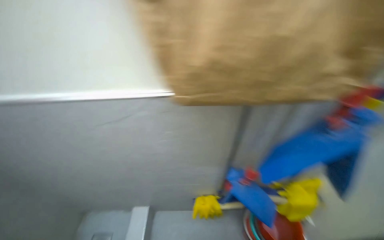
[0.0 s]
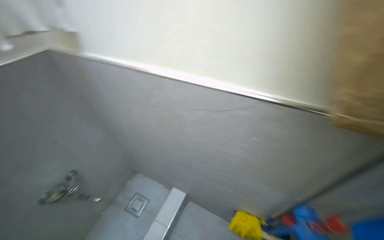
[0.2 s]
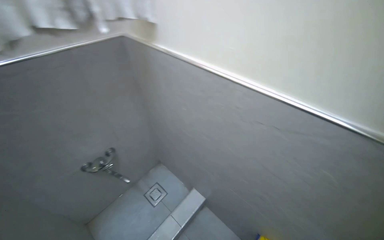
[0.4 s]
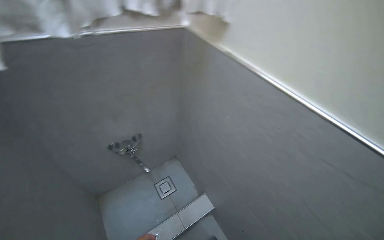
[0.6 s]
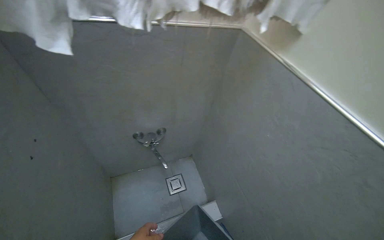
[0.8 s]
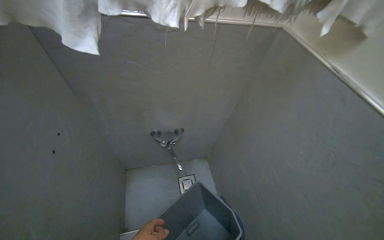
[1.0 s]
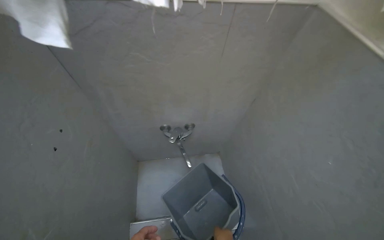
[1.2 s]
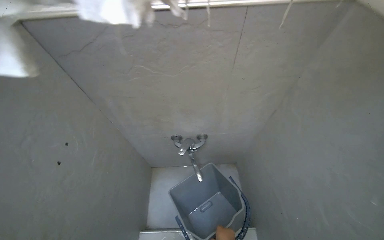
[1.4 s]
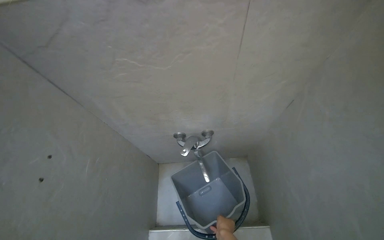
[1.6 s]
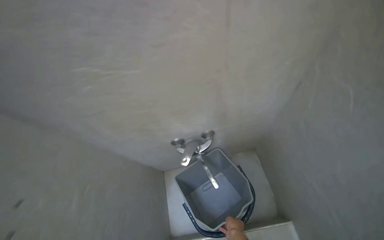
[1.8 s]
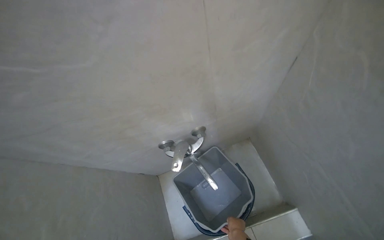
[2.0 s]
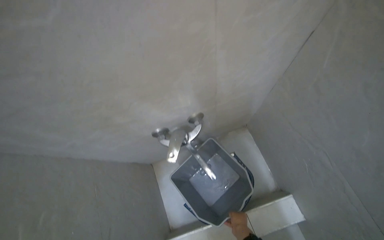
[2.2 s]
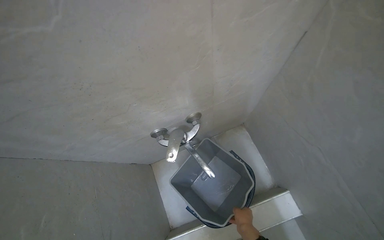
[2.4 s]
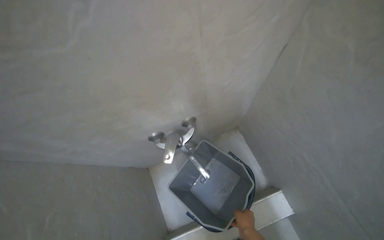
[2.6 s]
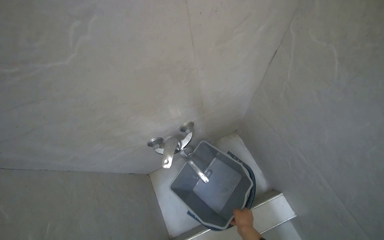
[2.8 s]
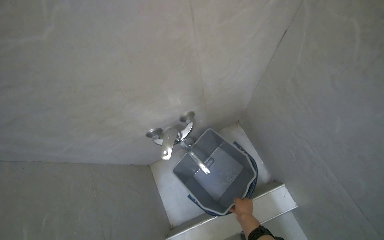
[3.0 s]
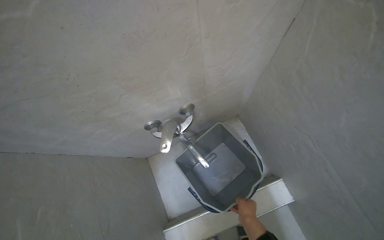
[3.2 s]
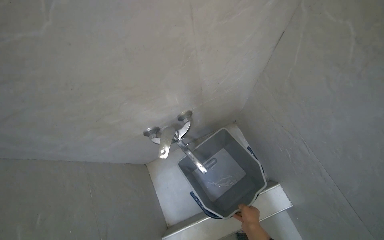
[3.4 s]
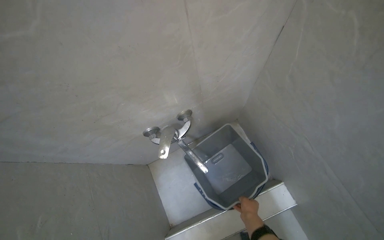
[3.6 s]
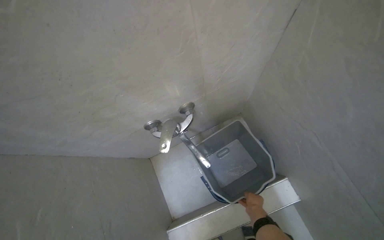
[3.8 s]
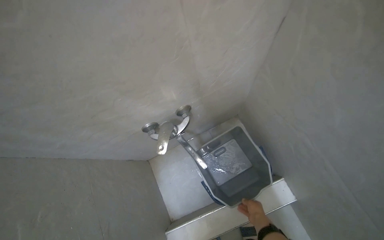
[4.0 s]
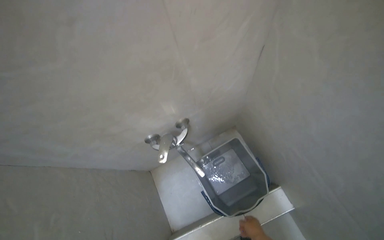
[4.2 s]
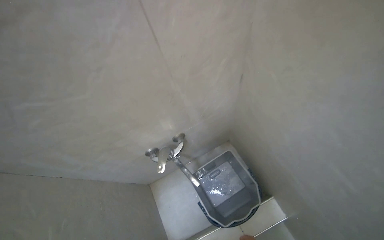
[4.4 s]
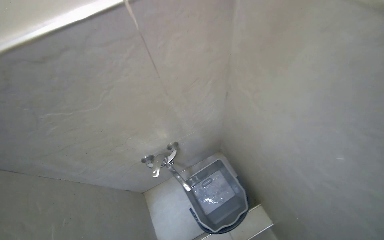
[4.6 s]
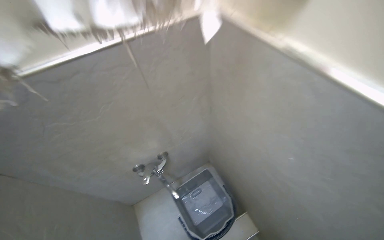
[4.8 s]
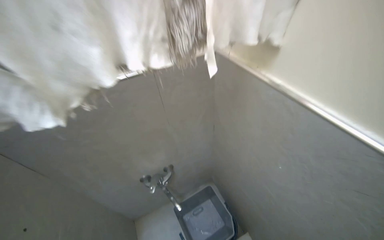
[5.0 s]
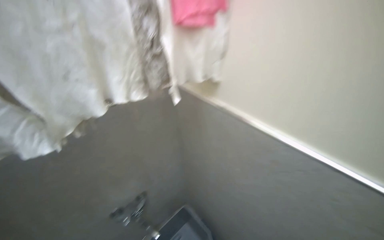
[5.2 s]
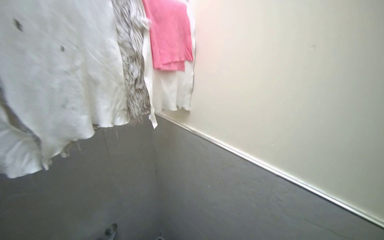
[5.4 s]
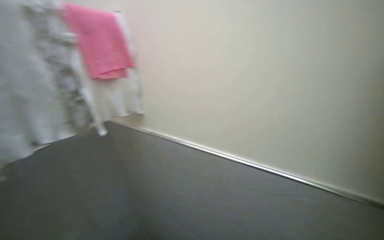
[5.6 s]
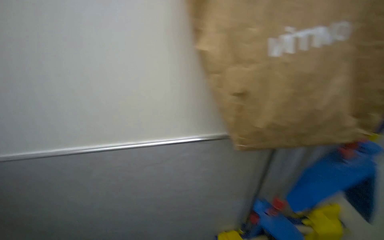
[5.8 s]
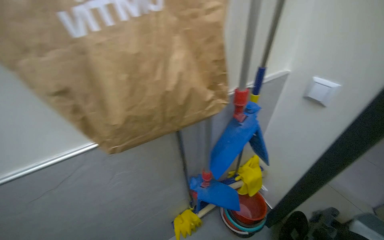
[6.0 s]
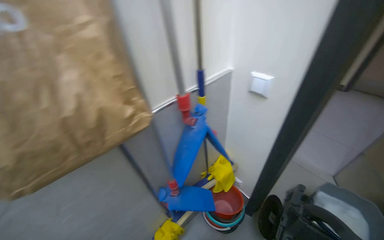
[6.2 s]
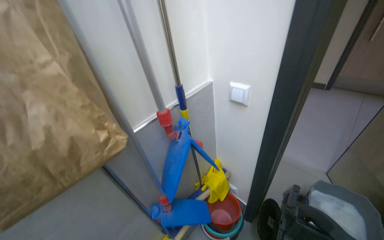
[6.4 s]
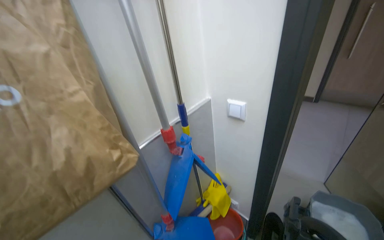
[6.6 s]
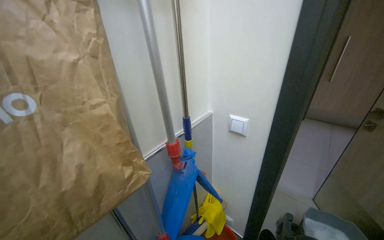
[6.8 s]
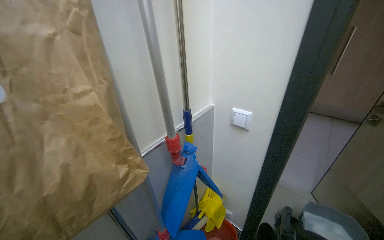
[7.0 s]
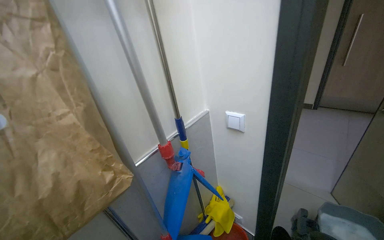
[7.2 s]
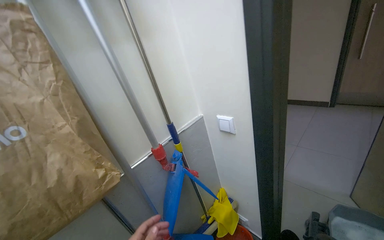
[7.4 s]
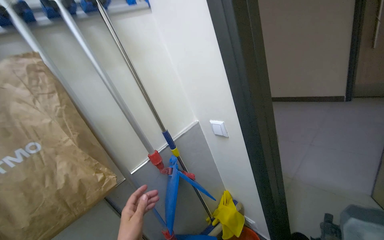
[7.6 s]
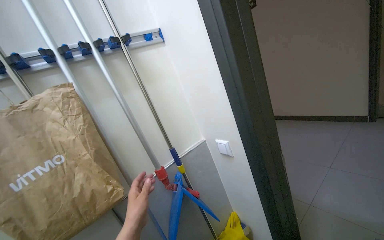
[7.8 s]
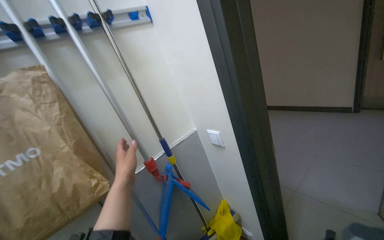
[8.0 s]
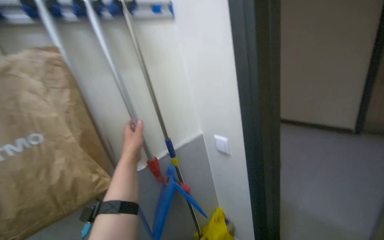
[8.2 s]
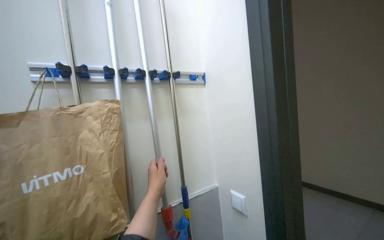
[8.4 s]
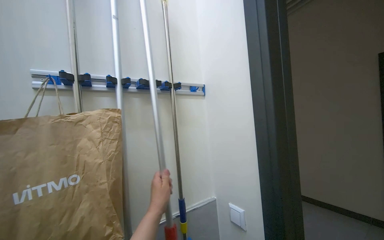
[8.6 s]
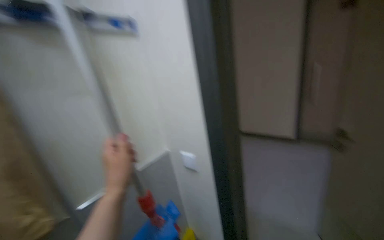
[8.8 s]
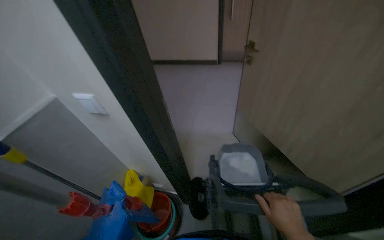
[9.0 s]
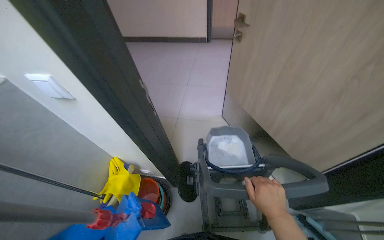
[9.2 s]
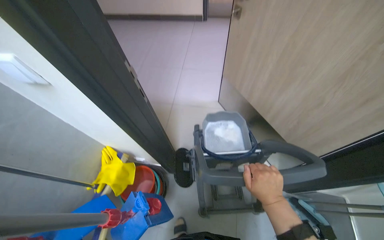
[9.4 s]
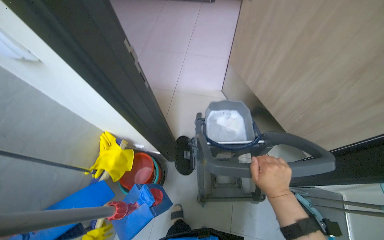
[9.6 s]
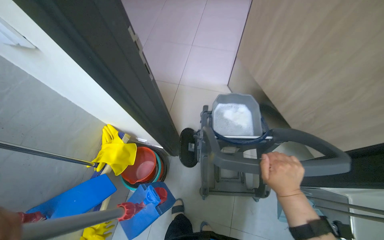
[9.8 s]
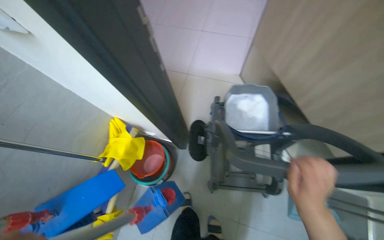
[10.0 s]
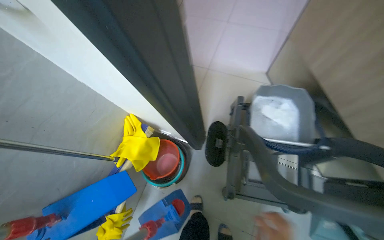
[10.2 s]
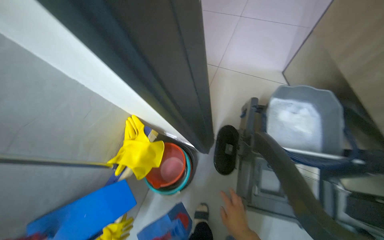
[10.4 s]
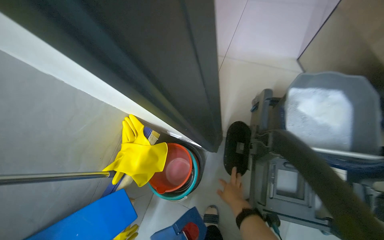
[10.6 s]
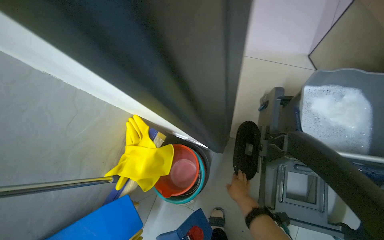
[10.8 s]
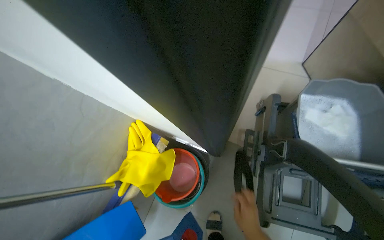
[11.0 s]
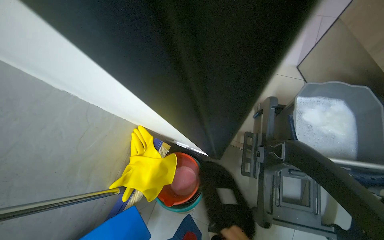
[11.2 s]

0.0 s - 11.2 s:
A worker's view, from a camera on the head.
Job: preparing cleaning supplies.
The whole recording: Assembling cleaning cart and supplies. The worker assembles a cleaning cart, adding cloths, liquids, water, and various cleaning tools.
0.0 s - 1.6 s: The head travels approximately 70 cm. The wearer looks some 90 degrees further to the left.
3.2 s - 4.8 s: The view tips upward by approximately 20 degrees.
4.8 s - 6.4 s: The wearer moves roughly 80 cm. The head turns to the right by about 110 degrees. The wearer looks roughly 20 degrees further upward.
6.4 s - 8.0 s: The view tips upward by roughly 15 degrees.
8.0 s - 9.6 s: The camera is aimed about 50 degrees further to the right. The wearer looks about 35 degrees further downward.
9.6 s - 11.2 s: The camera is carried approximately 40 cm.

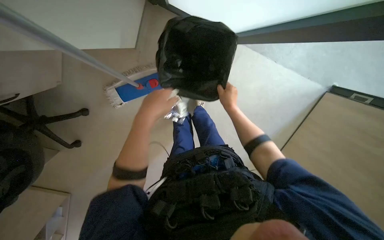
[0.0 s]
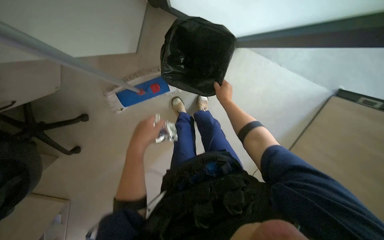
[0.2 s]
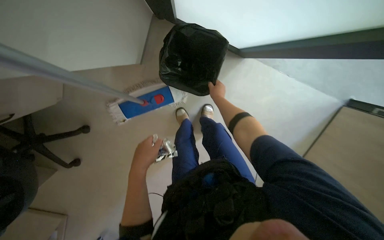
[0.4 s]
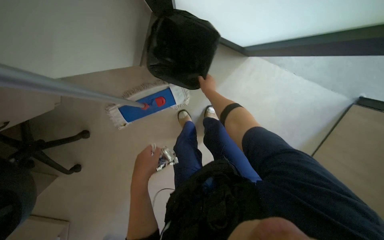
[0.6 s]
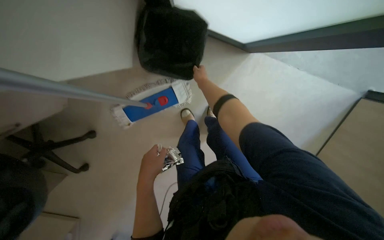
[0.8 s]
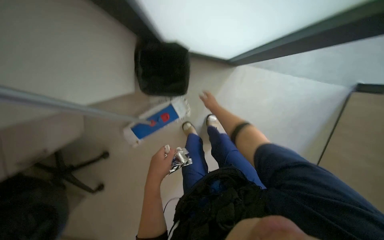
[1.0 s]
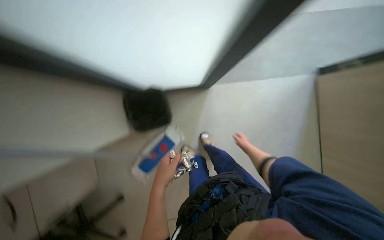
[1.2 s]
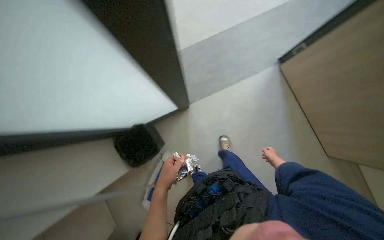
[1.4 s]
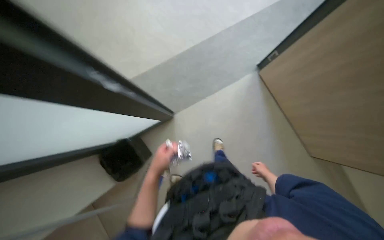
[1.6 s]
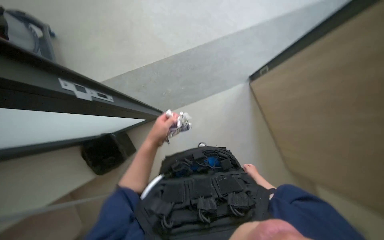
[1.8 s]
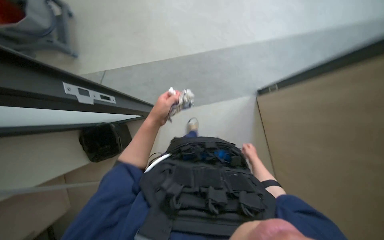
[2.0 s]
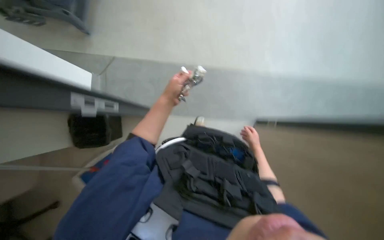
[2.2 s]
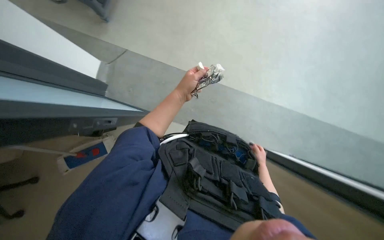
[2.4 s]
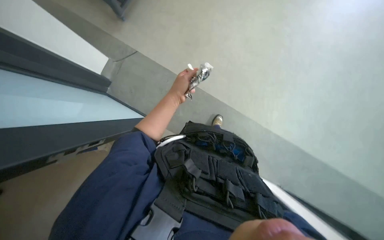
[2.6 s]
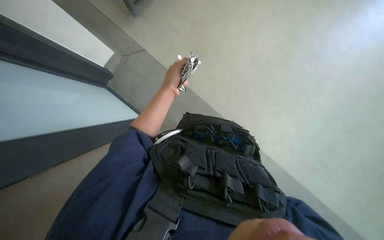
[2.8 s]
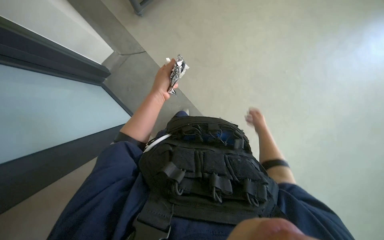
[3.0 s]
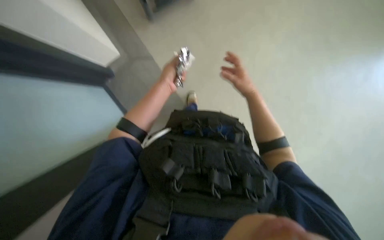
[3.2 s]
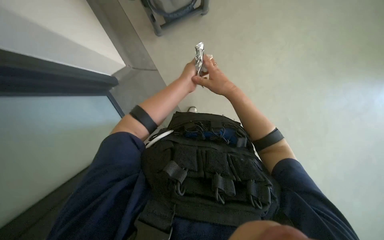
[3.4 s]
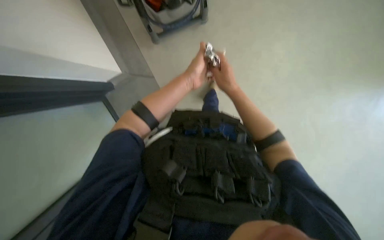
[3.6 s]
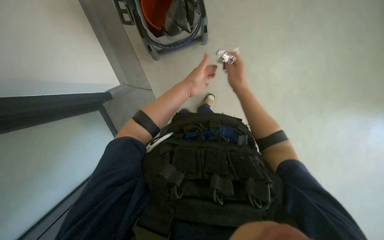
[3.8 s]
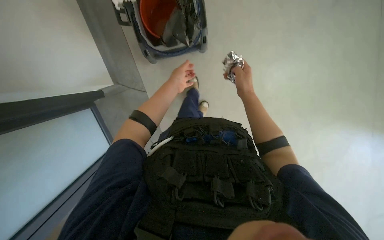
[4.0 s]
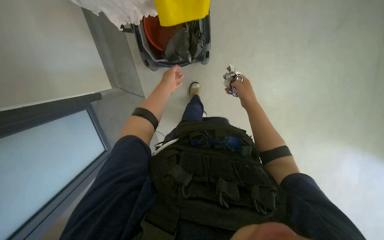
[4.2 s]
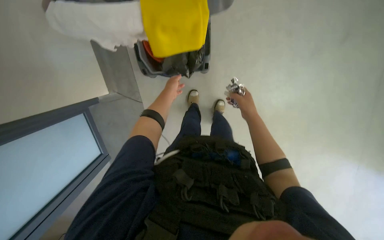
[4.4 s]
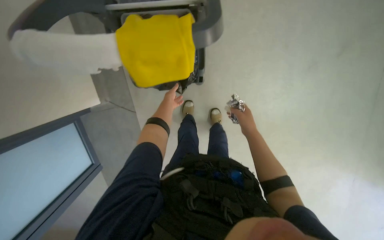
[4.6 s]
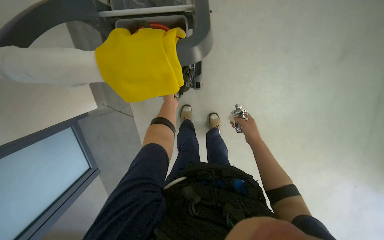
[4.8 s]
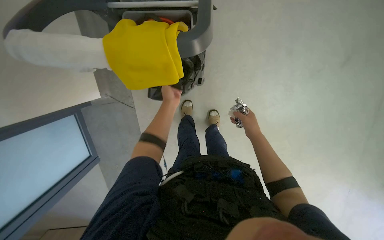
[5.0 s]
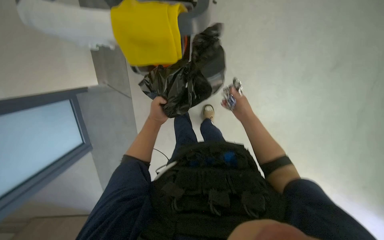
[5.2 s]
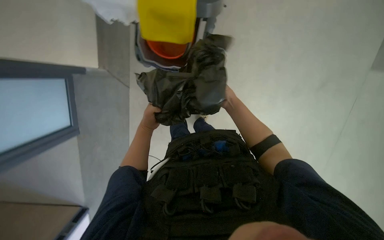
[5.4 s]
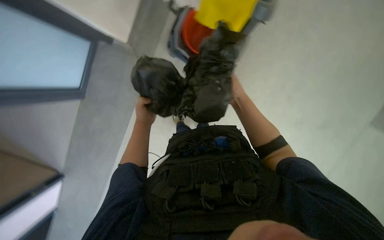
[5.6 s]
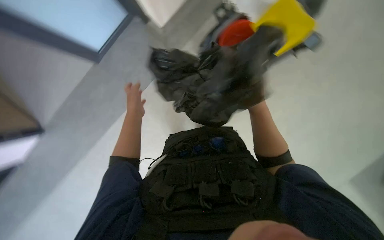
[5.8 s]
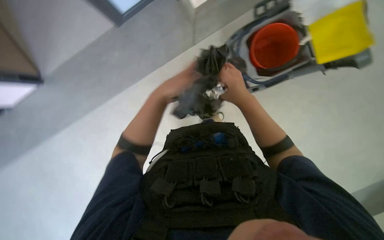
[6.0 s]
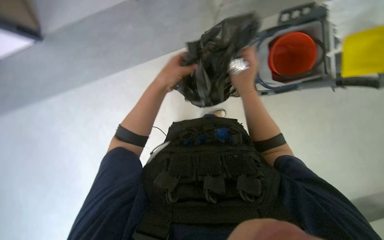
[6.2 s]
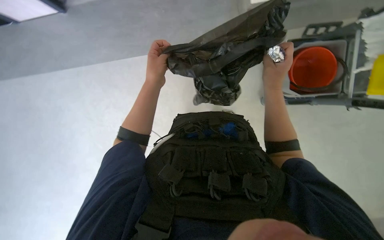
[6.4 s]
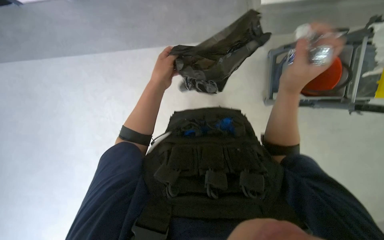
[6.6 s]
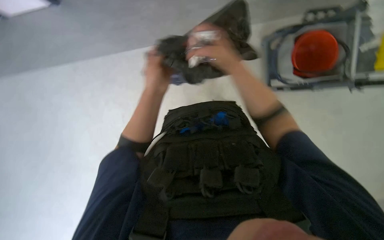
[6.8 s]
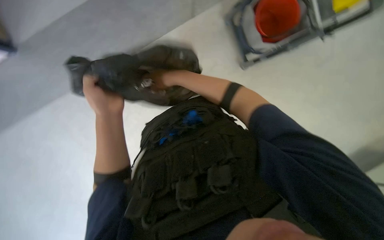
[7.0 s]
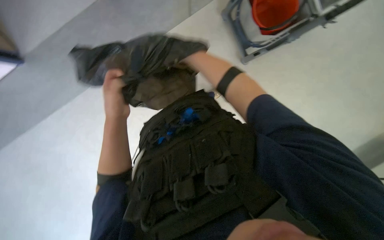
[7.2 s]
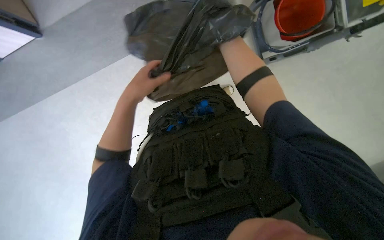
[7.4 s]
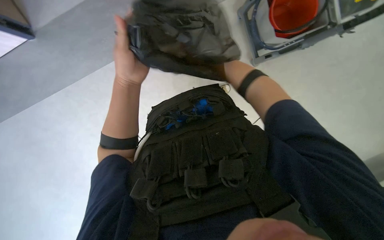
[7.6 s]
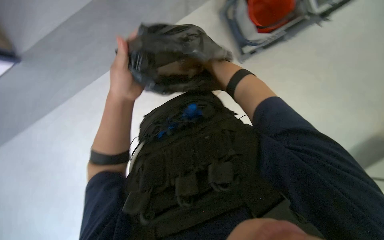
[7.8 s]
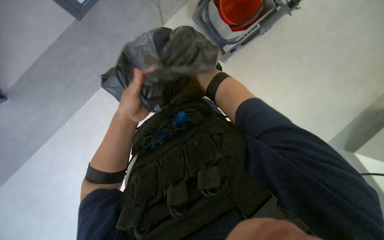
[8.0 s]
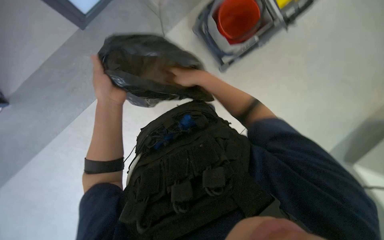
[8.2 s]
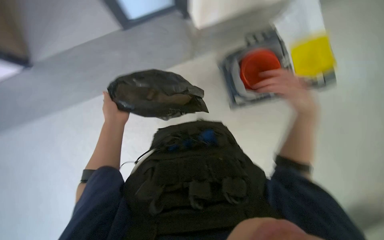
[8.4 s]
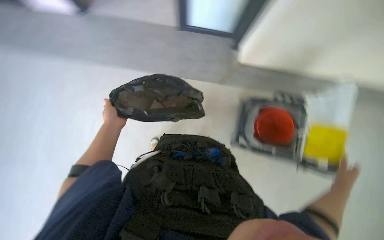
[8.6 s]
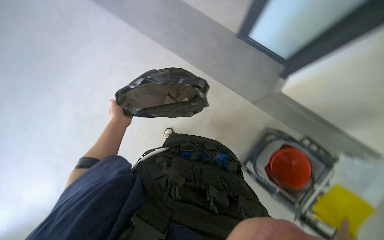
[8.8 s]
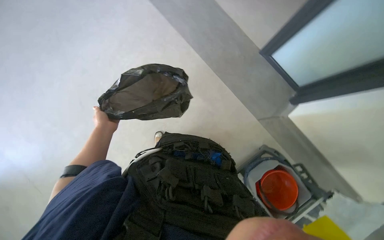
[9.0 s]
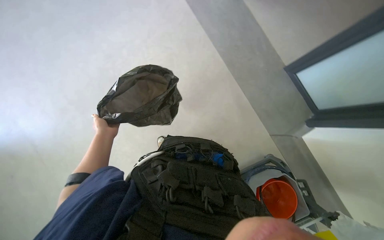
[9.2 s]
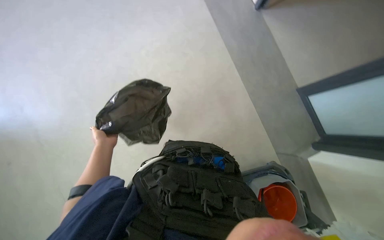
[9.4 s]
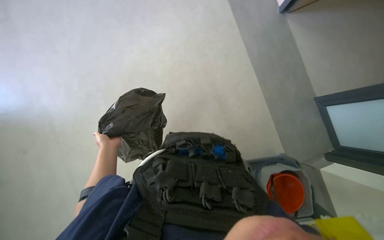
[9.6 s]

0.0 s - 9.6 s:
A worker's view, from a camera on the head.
Job: managing trash.
The whole recording: Managing trash bag. The worker handles a trash bag and places it into the cleaning cart.
0.0 s - 1.6 s: The camera pitches upward, by approximately 35 degrees. Everything in view rotates some 35 degrees counterclockwise.
1.6 s - 3.2 s: Everything in view rotates some 40 degrees clockwise.
3.2 s - 4.8 s: The view tilts about 25 degrees upward.
4.8 s - 6.4 s: The right hand shifts approximately 20 cm nearer to the camera and up the picture. Meanwhile the left hand moves nearer to the camera, roughly 10 cm.
6.4 s - 8.0 s: The scene rotates counterclockwise by approximately 30 degrees.
8.0 s - 9.6 s: The view tilts roughly 20 degrees upward. The scene rotates clockwise by roughly 50 degrees.
